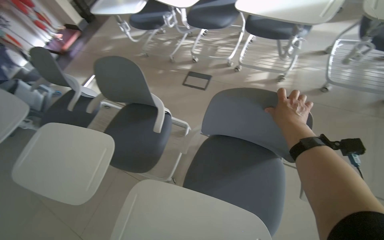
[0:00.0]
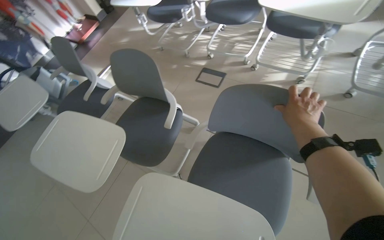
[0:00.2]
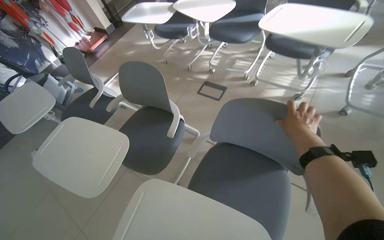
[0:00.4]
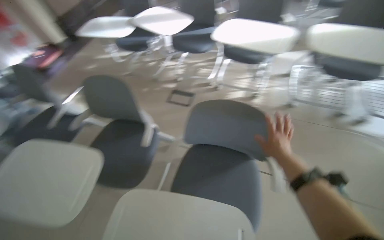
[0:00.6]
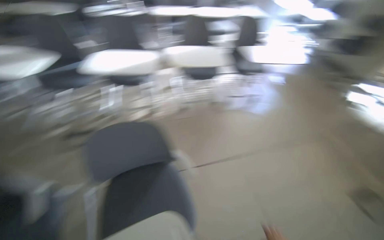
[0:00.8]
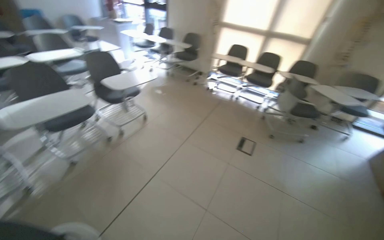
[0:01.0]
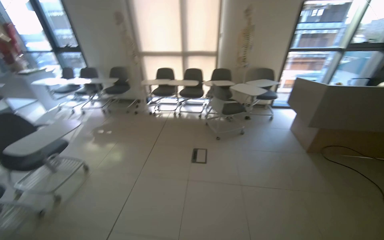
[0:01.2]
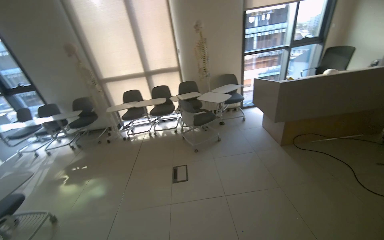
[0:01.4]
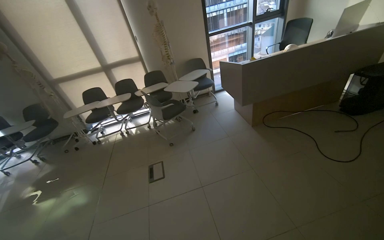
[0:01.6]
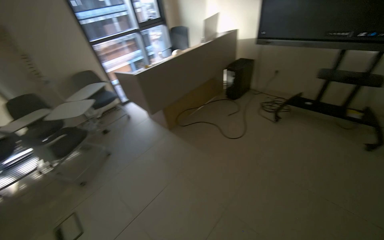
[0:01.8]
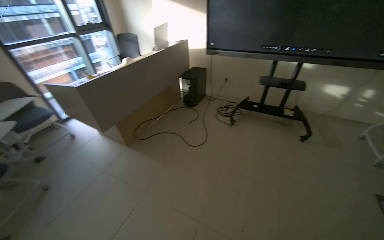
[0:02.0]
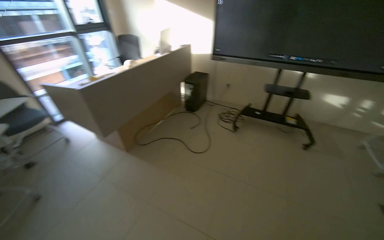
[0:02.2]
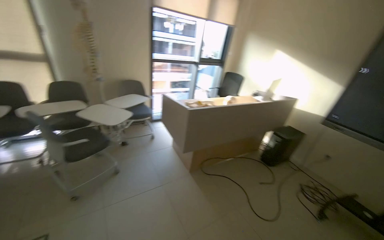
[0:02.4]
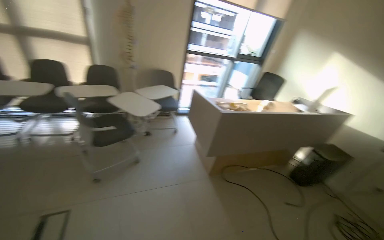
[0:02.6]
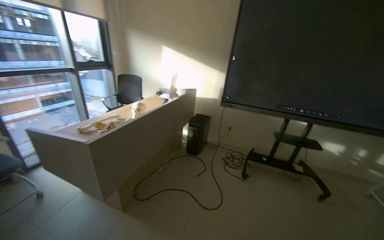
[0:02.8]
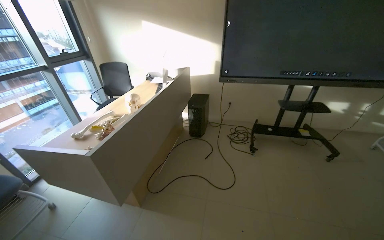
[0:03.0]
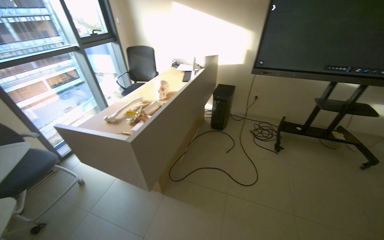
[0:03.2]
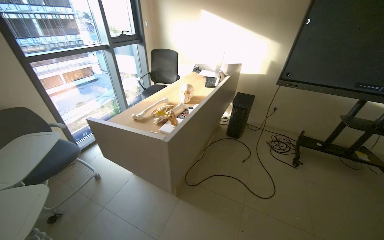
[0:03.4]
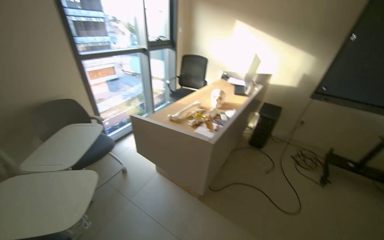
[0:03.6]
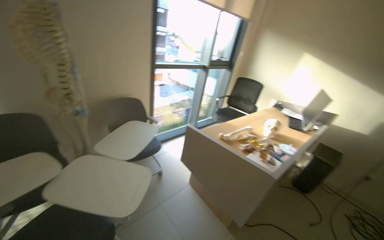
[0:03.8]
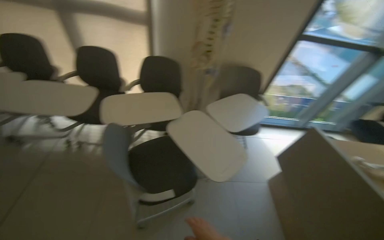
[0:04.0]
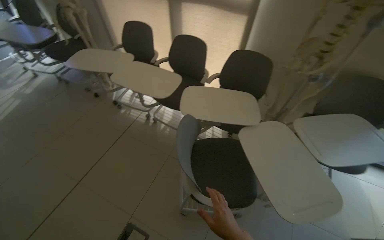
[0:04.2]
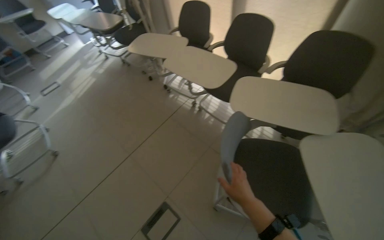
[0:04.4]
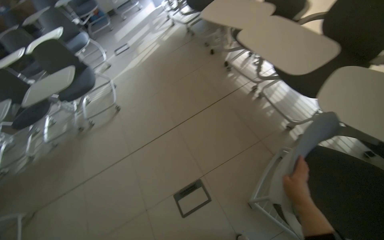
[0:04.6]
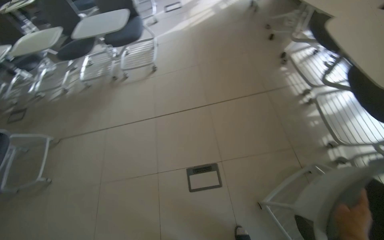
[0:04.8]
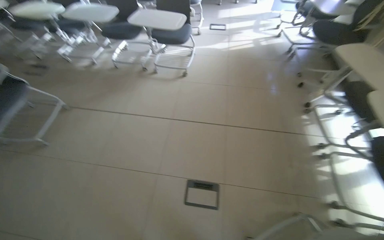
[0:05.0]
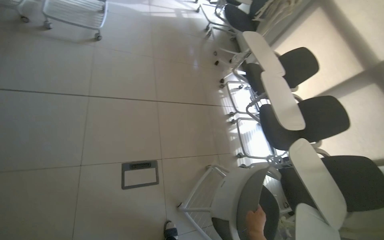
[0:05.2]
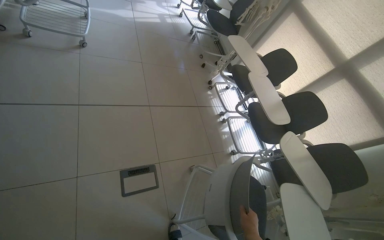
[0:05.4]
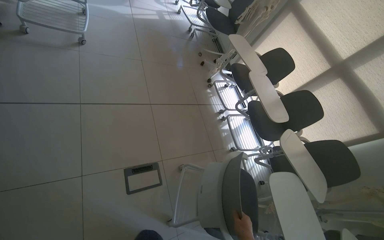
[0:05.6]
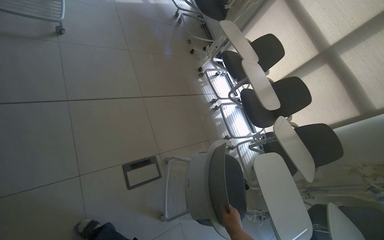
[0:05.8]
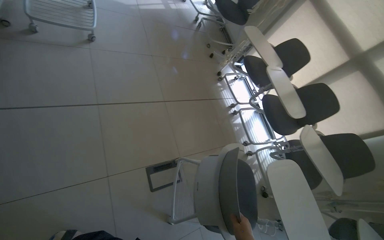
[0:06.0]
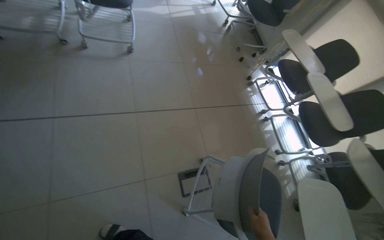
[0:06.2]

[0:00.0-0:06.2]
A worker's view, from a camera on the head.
Job: organizing items.
The whole recording: Arranging chairs in room. The worker moves chairs around the room, adjusting their positions.
0:00.0 to 0:01.6: The head travels approximately 90 cm. The wearer's head swings approximately 110 degrees to the right. The wearer looks roughly 20 degrees further upward.
0:01.6 to 0:03.2: The camera travels roughly 1 m. The head rotates some 60 degrees to the right.
0:03.2 to 0:04.6: The camera is carried some 1 m. The head rotates about 135 degrees to the left. The wearer looks roughly 15 degrees further downward.
0:04.6 to 0:06.2: The camera travels some 80 cm. The camera sweeps to the right, by some 25 degrees. The camera pitches downward, by roughly 20 degrees. The scene turns some 30 degrees clockwise in the picture.

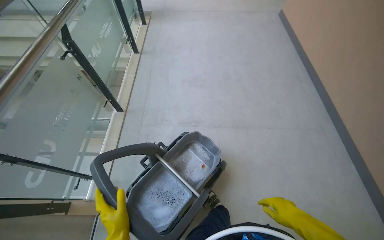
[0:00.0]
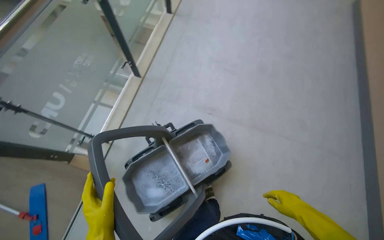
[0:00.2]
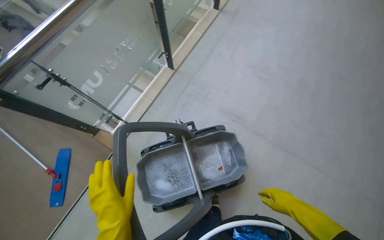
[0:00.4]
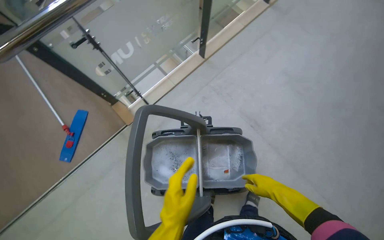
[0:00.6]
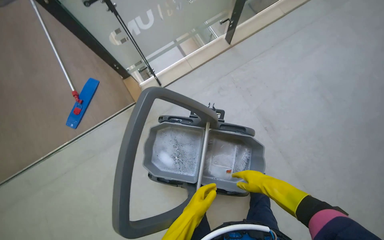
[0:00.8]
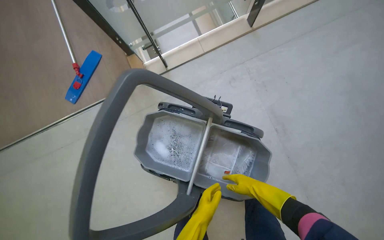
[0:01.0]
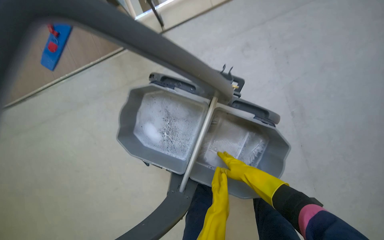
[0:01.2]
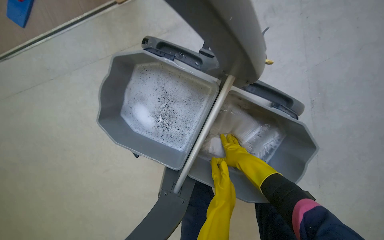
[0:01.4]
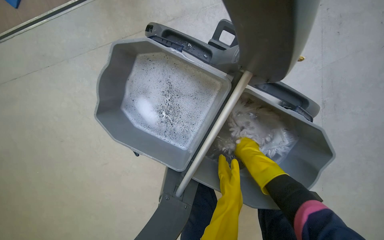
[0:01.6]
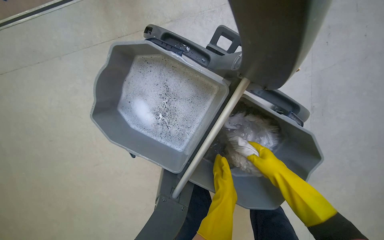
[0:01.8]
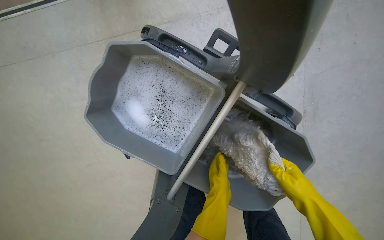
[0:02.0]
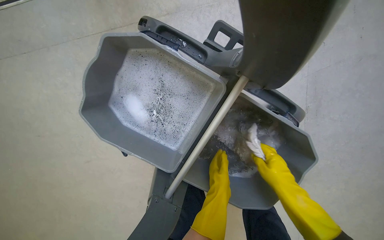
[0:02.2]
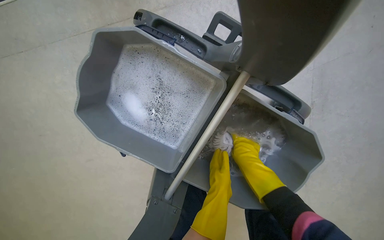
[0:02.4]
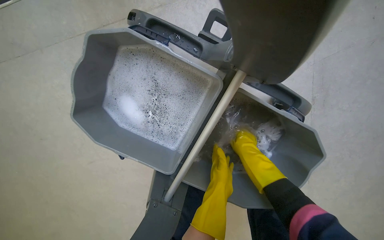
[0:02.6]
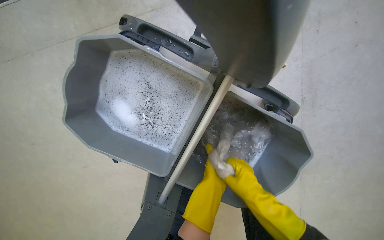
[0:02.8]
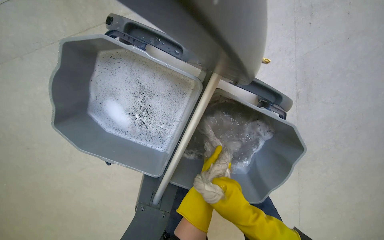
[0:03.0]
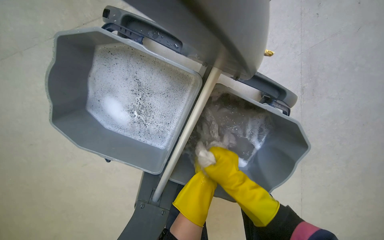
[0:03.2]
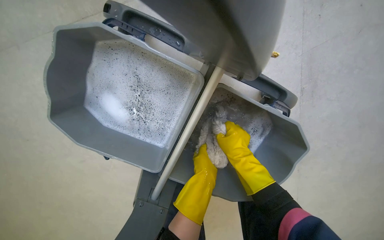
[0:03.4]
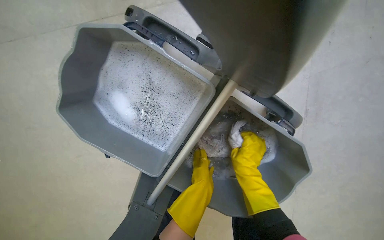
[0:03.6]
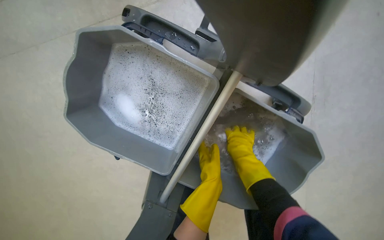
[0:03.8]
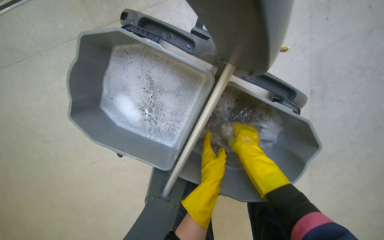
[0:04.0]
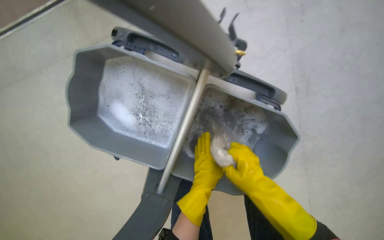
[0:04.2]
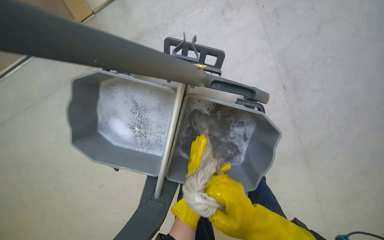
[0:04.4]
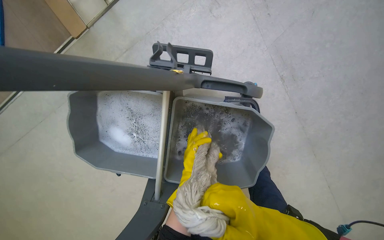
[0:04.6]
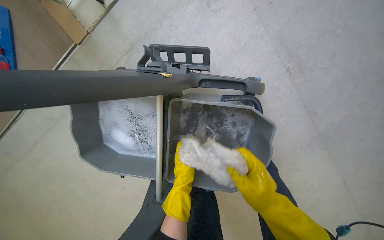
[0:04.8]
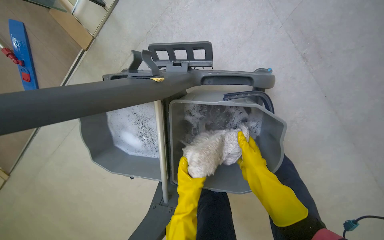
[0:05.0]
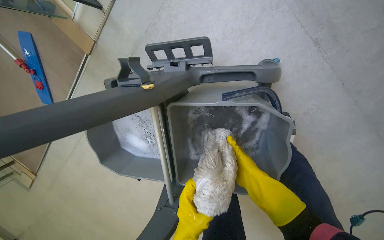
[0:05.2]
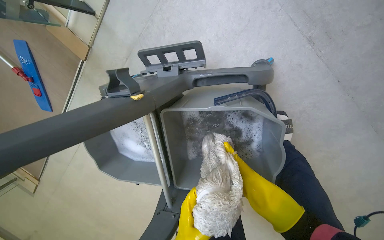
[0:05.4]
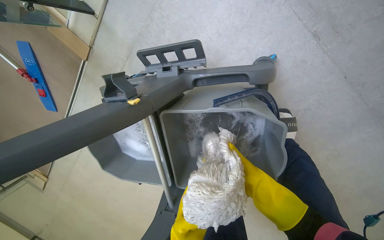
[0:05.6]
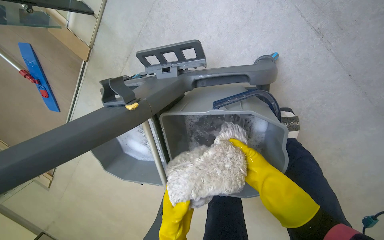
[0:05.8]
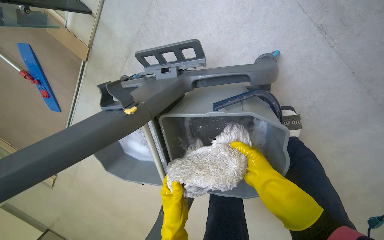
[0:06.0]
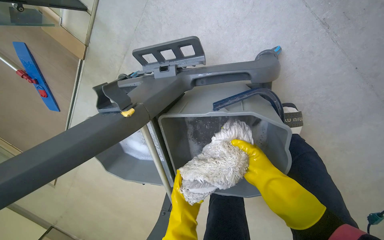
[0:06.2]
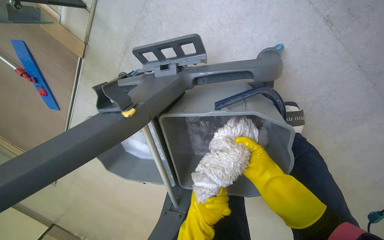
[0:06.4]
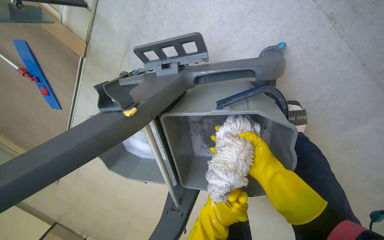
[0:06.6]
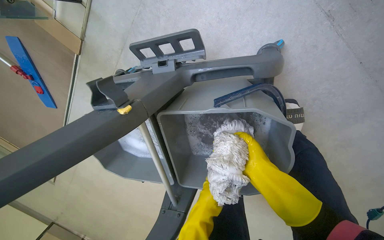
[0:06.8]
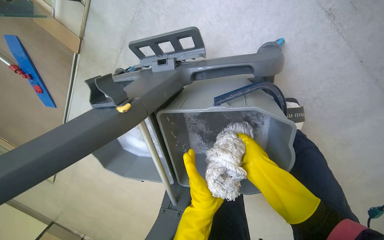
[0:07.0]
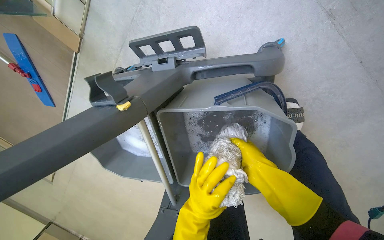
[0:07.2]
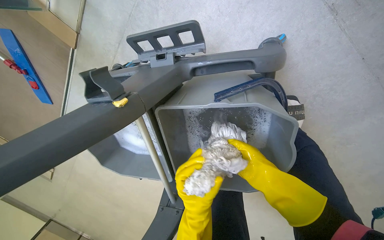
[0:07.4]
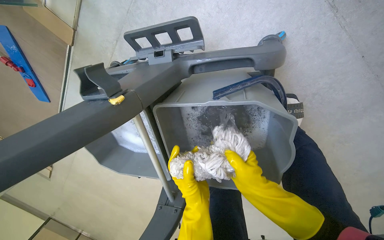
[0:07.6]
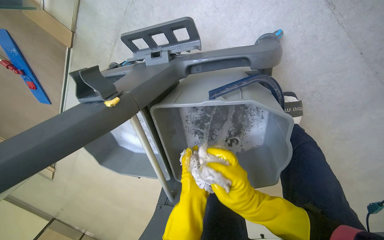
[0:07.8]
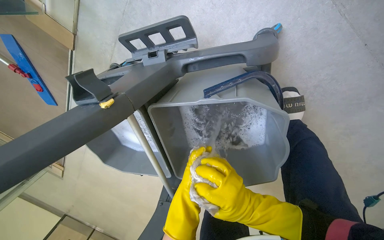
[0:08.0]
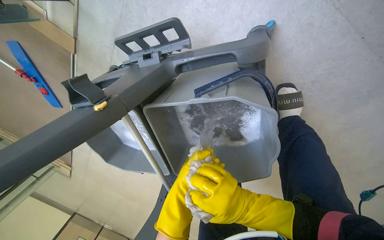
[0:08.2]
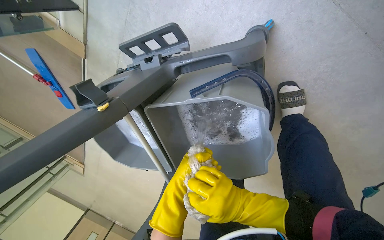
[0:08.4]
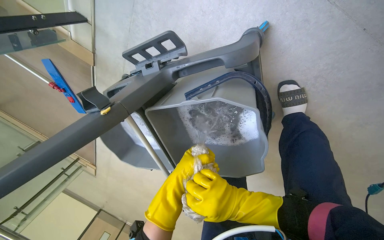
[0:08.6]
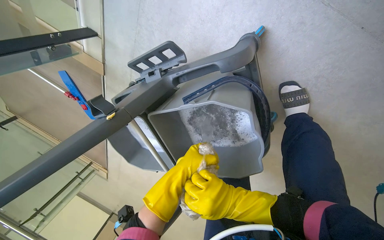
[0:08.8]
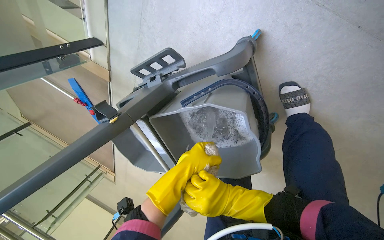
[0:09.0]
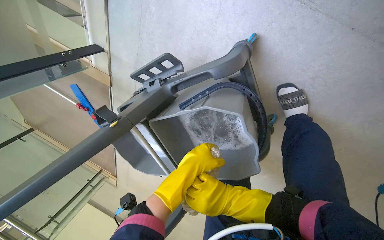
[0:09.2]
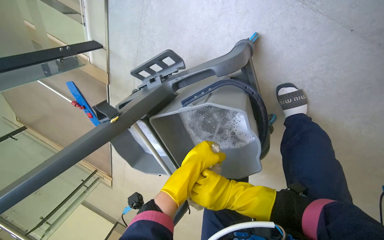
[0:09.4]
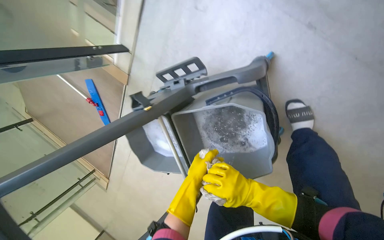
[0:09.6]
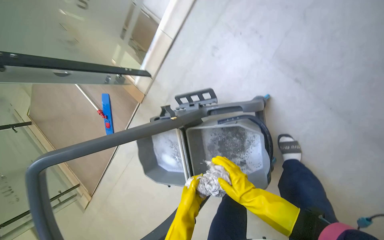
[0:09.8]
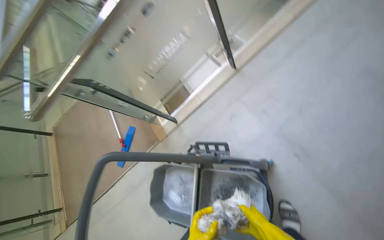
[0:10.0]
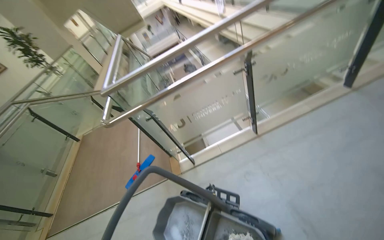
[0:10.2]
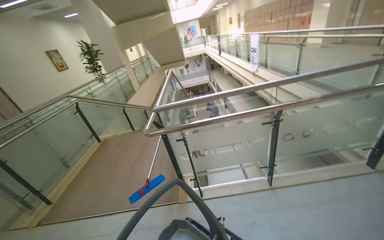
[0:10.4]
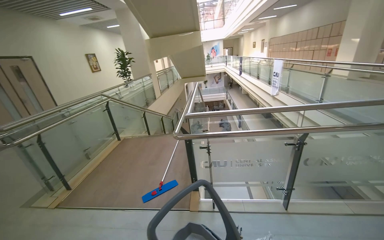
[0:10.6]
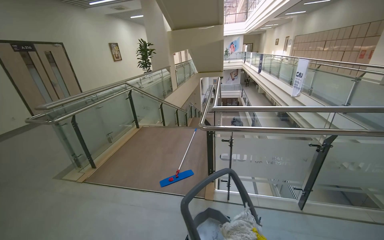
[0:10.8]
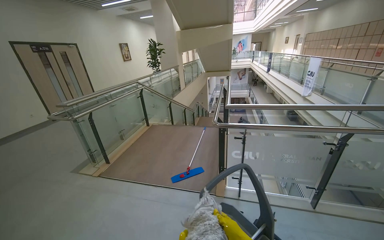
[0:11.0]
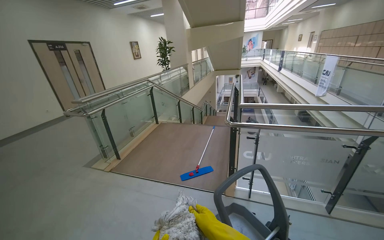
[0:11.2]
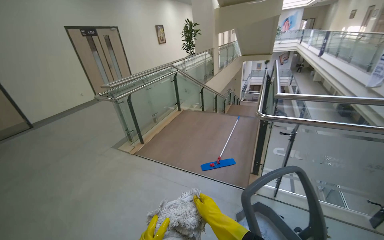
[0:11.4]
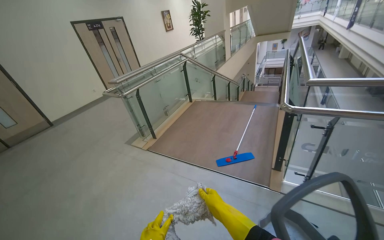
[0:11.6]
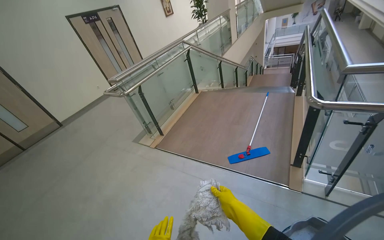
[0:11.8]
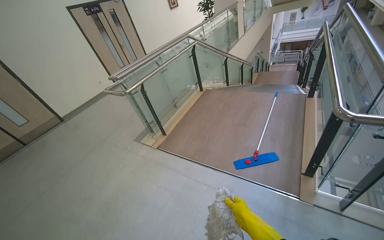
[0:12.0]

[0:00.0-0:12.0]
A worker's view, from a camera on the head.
Job: mopping floor.
The whole recording: Mopping stairs. The worker mops the stairs, moving the mop head across each step.
0:00.0 to 0:01.6: The head travels roughly 70 cm. The head turns to the left by roughly 75 degrees. The view tilts about 50 degrees downward.
0:01.6 to 0:03.0: The right hand goes about 15 cm down the picture.
0:03.0 to 0:04.4: The right hand heads nearer to the camera, covering roughly 10 cm.
0:04.4 to 0:06.0: The view swings some 20 degrees to the left. The right hand swings nearer and farther, some 15 cm each way, with 2 reversals.
0:06.0 to 0:07.6: The left hand goes nearer and farther, approximately 15 cm each way, reversing 2 times.
0:07.6 to 0:09.0: The view swings some 15 degrees to the left. The left hand is displaced up the picture by about 10 cm.
0:09.0 to 0:10.4: The camera is carried some 90 cm. The view tips upward by approximately 70 degrees. The scene turns about 65 degrees clockwise in the picture.
0:10.4 to 0:12.0: The head travels roughly 70 cm. The head turns to the left by some 35 degrees. The view tilts some 15 degrees downward.
